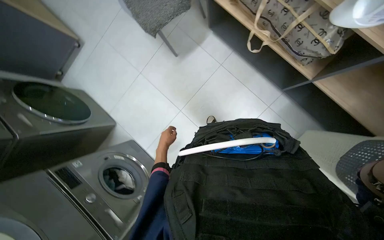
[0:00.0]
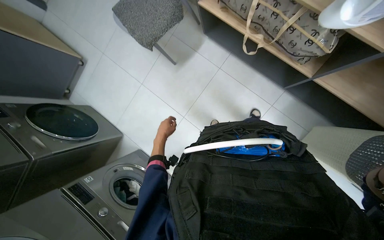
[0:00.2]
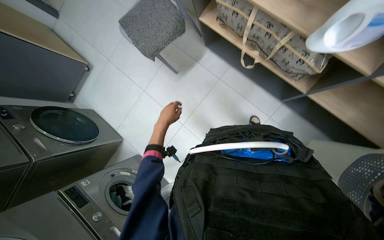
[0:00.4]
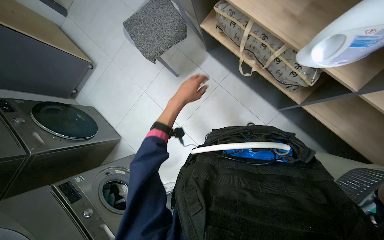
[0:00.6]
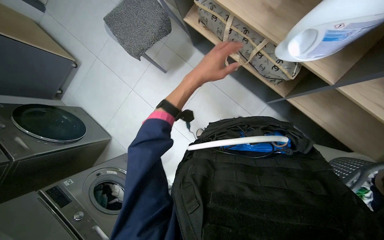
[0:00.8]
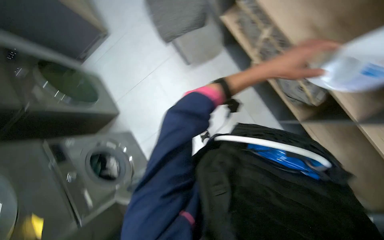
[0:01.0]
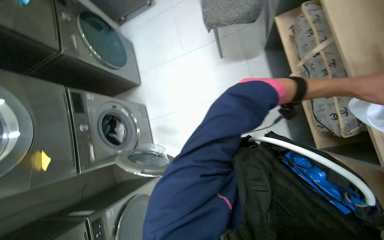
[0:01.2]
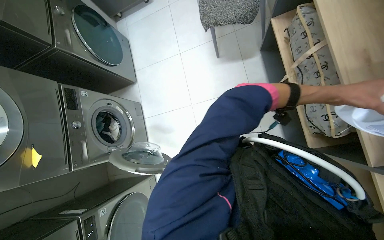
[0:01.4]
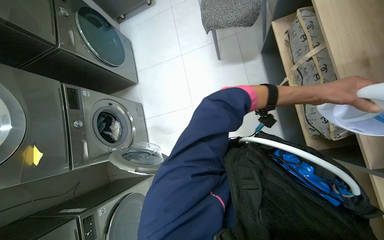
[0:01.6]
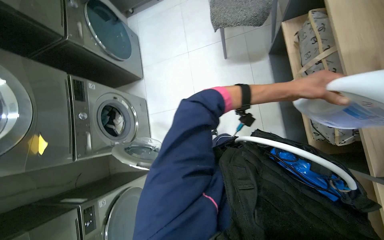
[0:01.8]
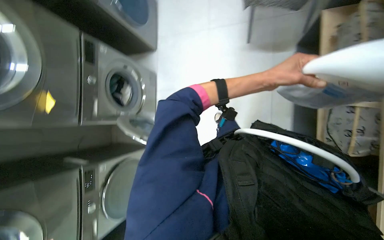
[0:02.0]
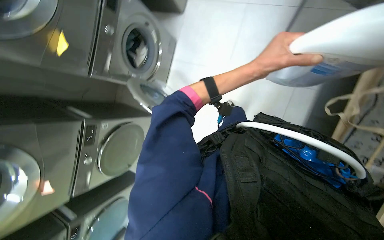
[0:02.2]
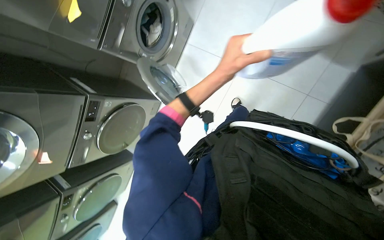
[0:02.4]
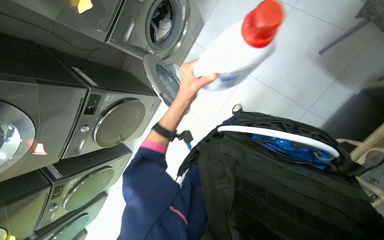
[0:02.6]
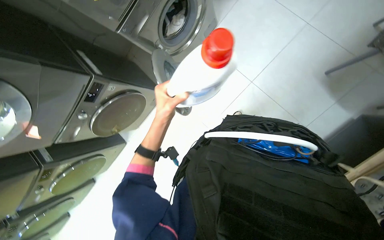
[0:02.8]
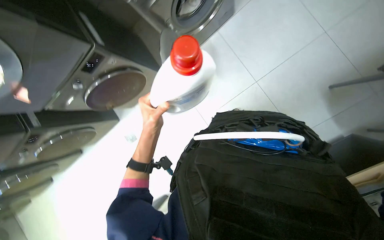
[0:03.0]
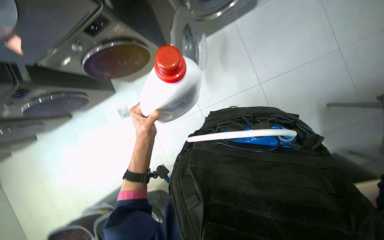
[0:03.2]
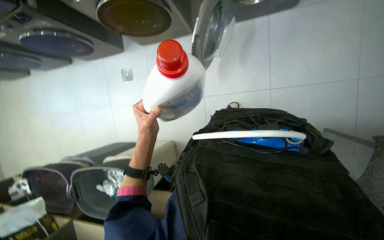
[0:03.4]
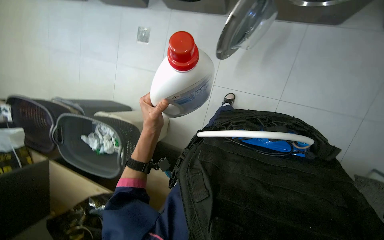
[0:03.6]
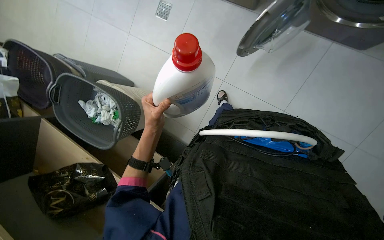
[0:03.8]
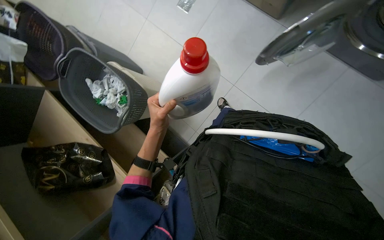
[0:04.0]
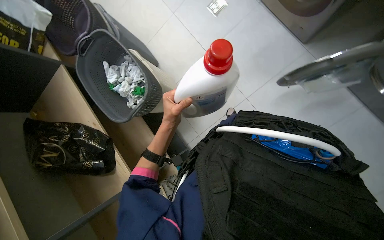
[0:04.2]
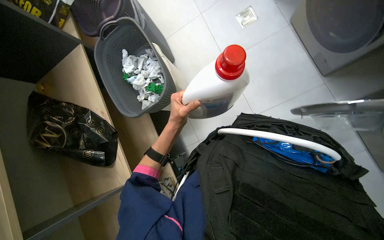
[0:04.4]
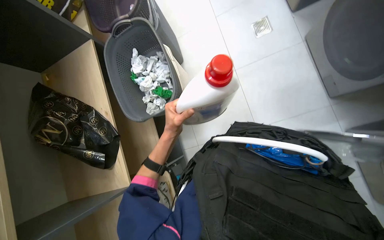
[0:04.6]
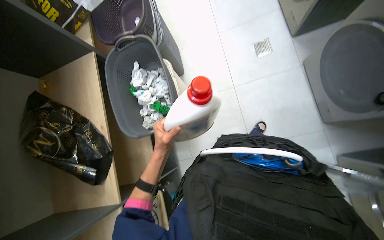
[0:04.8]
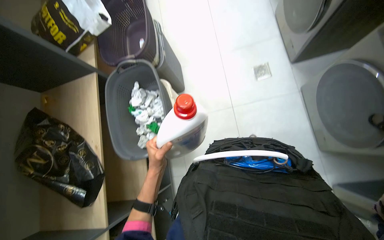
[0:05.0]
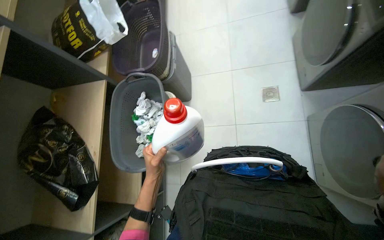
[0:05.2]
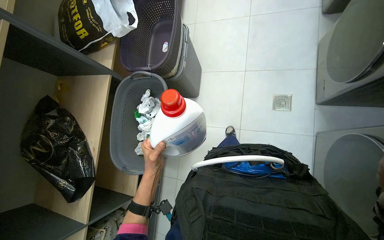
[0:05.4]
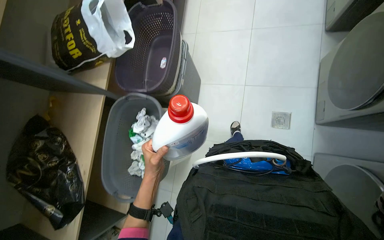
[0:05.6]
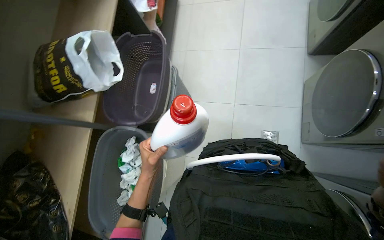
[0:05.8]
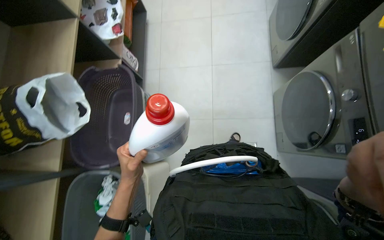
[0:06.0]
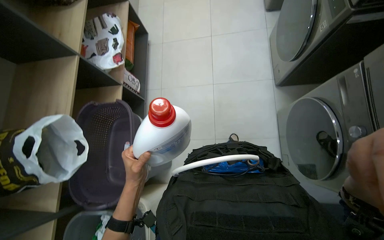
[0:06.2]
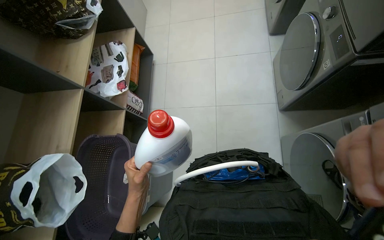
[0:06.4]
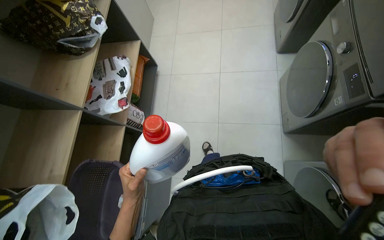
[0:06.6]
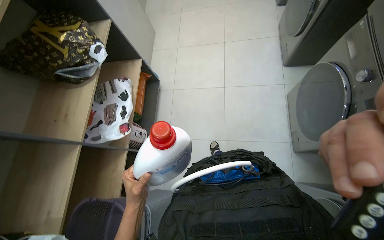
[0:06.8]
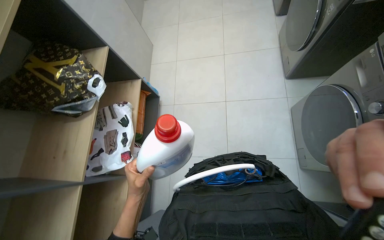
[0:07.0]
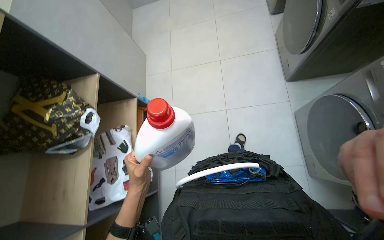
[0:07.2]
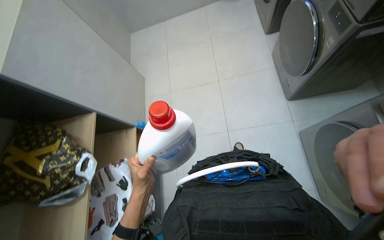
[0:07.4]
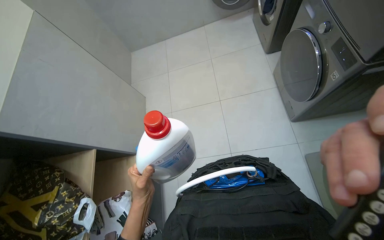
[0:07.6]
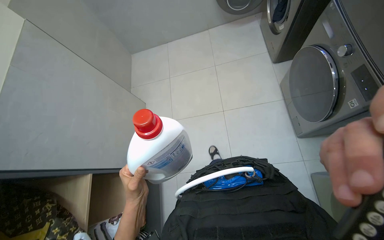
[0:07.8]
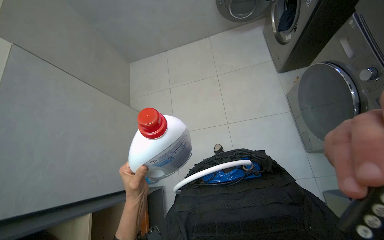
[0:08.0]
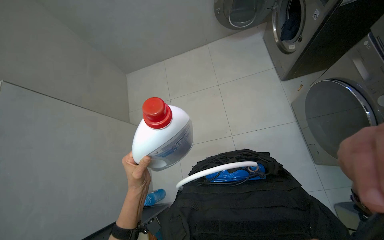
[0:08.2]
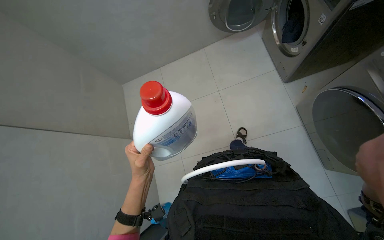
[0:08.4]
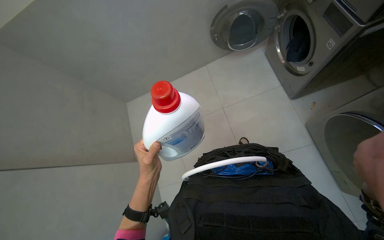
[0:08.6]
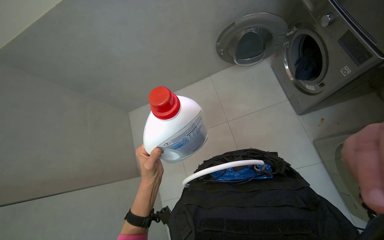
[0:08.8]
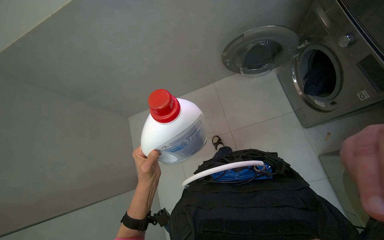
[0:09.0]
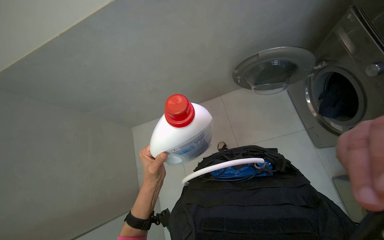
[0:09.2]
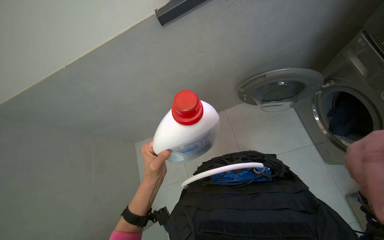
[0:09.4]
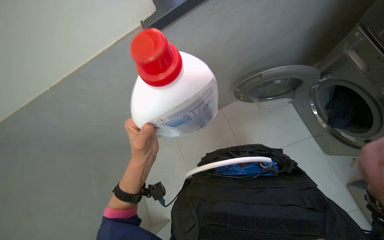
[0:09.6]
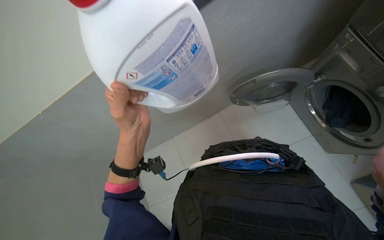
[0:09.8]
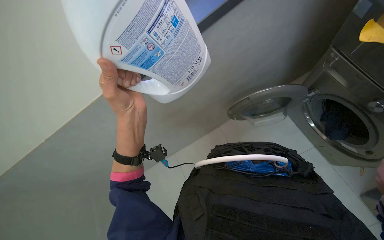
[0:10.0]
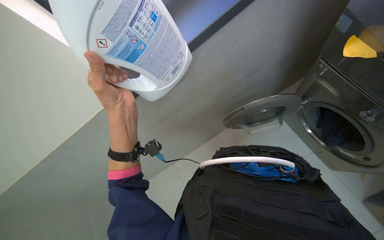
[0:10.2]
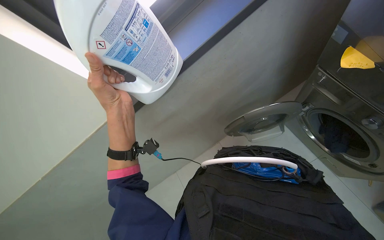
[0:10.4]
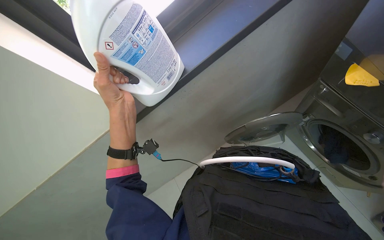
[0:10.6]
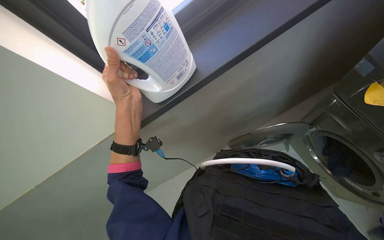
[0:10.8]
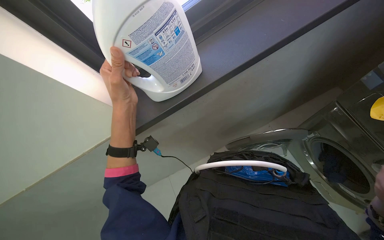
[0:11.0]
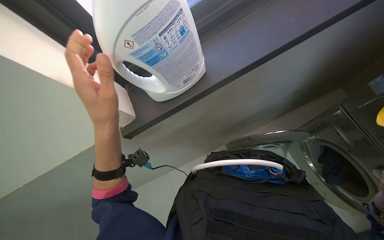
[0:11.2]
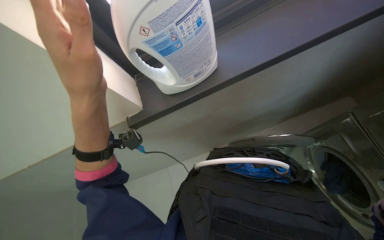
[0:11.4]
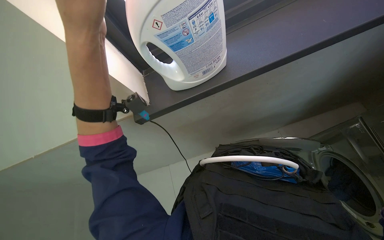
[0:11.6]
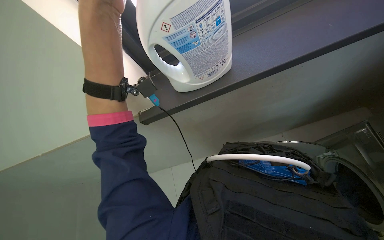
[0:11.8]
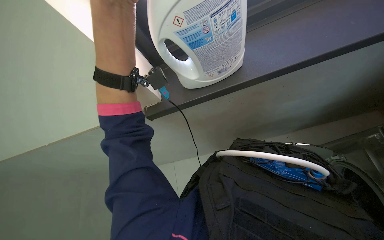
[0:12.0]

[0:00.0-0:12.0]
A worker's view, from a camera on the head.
Job: preparing cleaning supplies.
The whole recording: Preparing laundry detergent. The worker picks up a bottle of detergent, places it on a shelf, and unscrews the cap.
0:00.0 to 0:01.6: The scene rotates clockwise by about 35 degrees.
0:01.6 to 0:03.0: The camera pitches downward, by roughly 30 degrees. Everything in view rotates roughly 60 degrees clockwise.
0:03.0 to 0:04.4: The camera pitches downward, by about 25 degrees. Everything in view rotates about 95 degrees clockwise.
0:04.4 to 0:06.0: The wearer moves roughly 90 cm.
0:06.0 to 0:07.6: The camera travels approximately 1.5 m.
0:07.6 to 0:09.0: The camera is carried approximately 90 cm.
0:09.0 to 0:10.4: The wearer looks roughly 25 degrees further upward. The left hand travels up the picture by roughly 30 cm.
0:10.4 to 0:12.0: The left hand moves nearer to the camera and up the picture, approximately 25 cm.

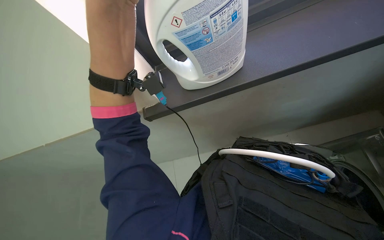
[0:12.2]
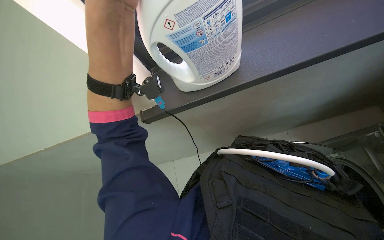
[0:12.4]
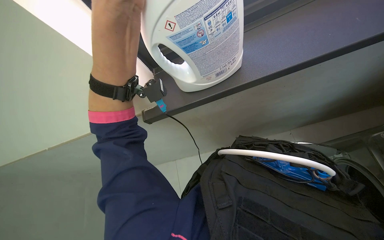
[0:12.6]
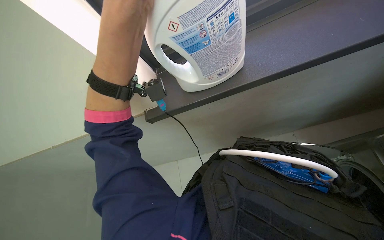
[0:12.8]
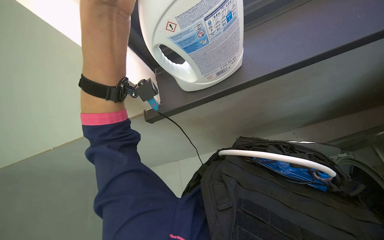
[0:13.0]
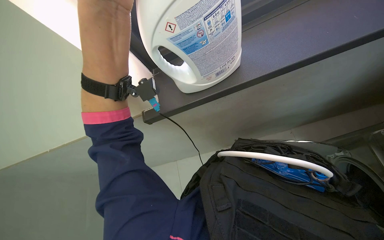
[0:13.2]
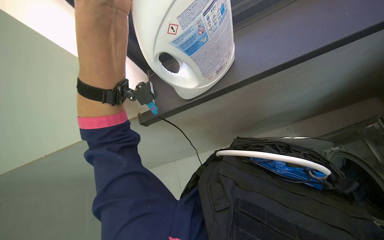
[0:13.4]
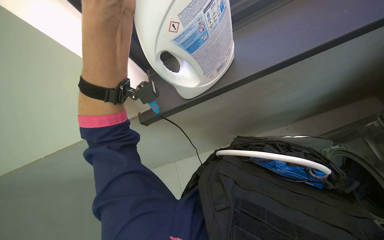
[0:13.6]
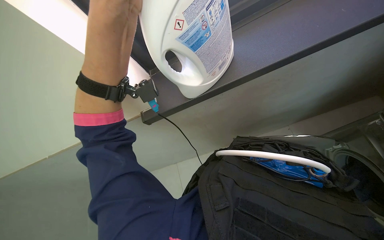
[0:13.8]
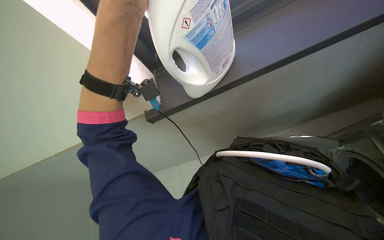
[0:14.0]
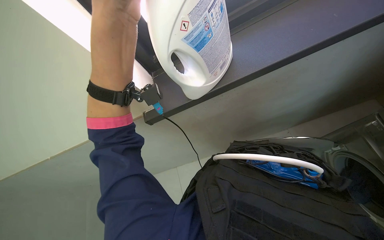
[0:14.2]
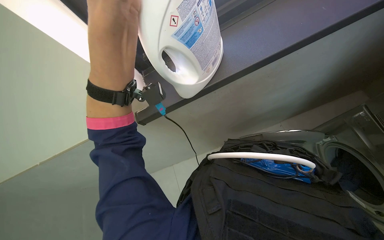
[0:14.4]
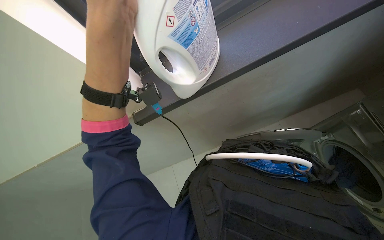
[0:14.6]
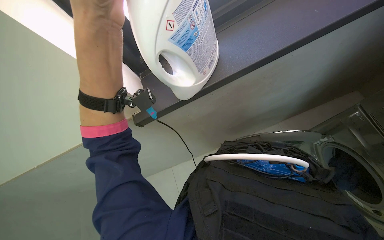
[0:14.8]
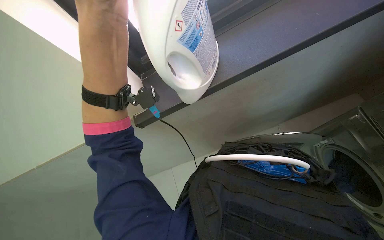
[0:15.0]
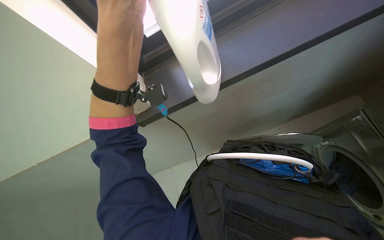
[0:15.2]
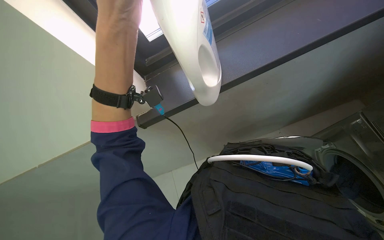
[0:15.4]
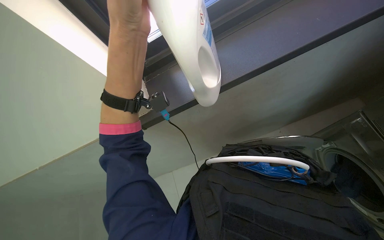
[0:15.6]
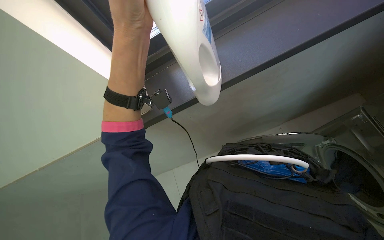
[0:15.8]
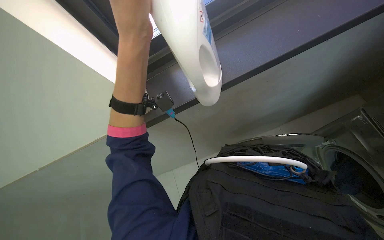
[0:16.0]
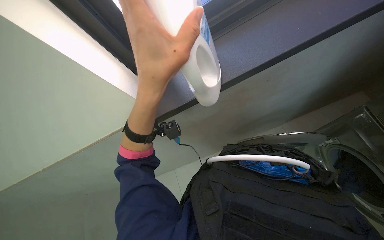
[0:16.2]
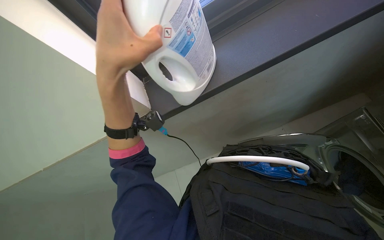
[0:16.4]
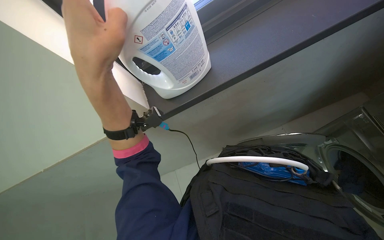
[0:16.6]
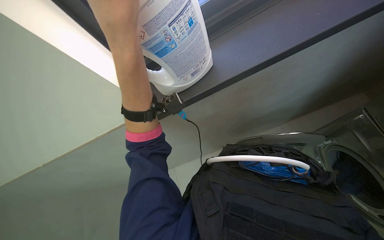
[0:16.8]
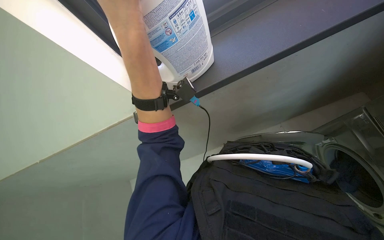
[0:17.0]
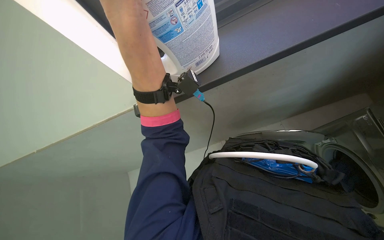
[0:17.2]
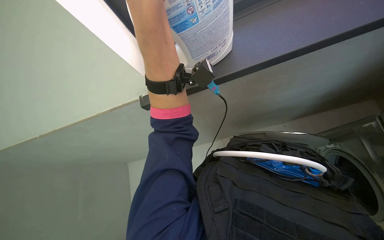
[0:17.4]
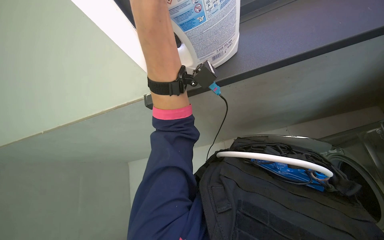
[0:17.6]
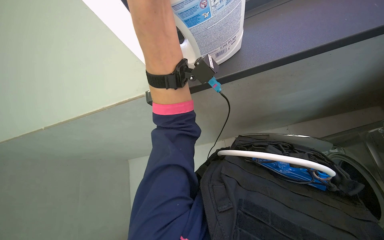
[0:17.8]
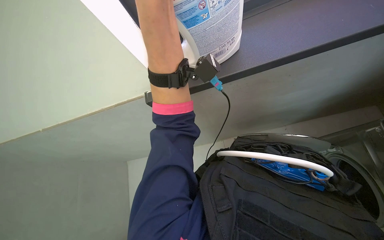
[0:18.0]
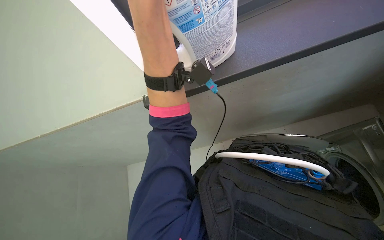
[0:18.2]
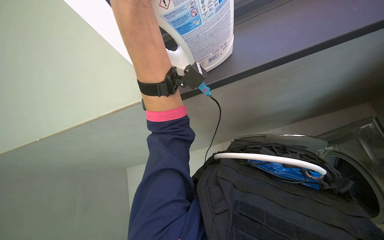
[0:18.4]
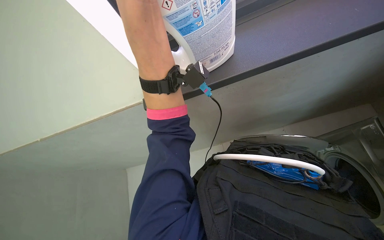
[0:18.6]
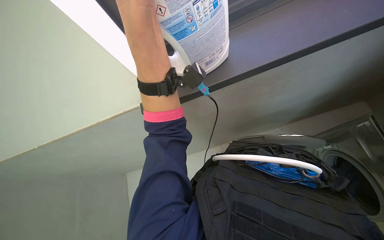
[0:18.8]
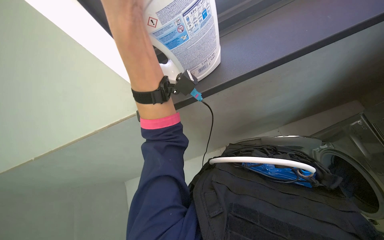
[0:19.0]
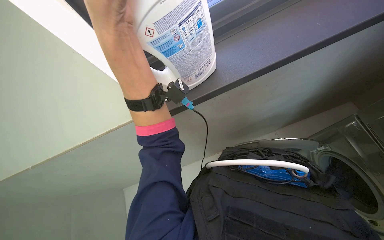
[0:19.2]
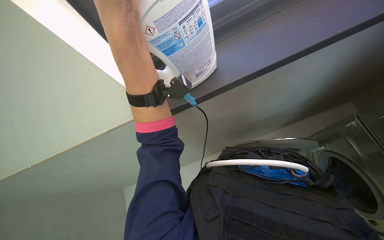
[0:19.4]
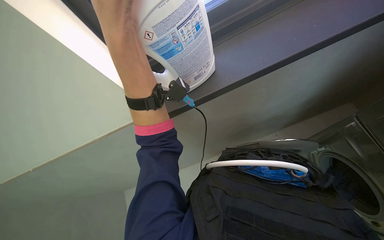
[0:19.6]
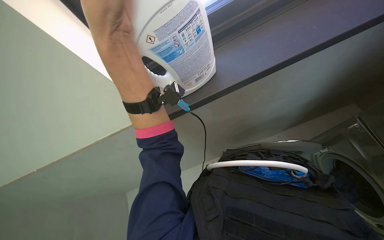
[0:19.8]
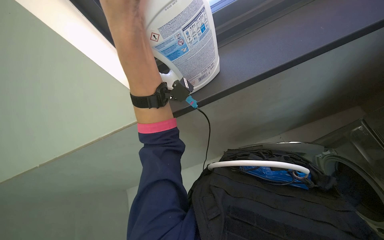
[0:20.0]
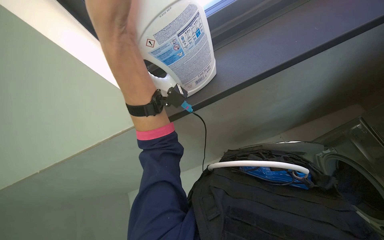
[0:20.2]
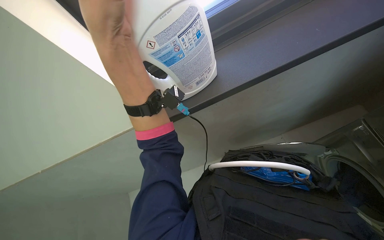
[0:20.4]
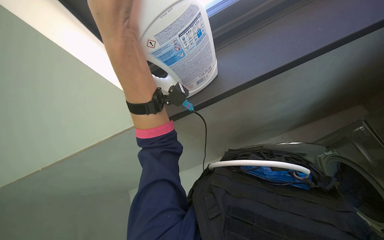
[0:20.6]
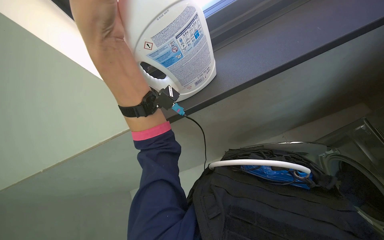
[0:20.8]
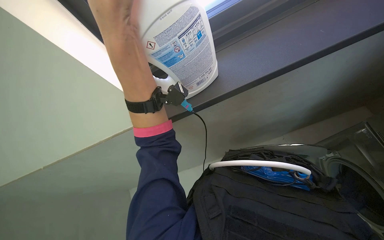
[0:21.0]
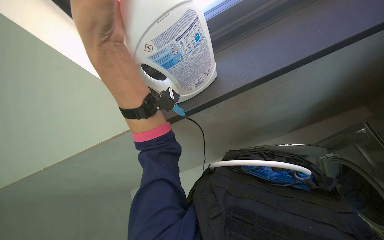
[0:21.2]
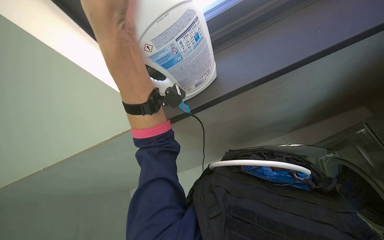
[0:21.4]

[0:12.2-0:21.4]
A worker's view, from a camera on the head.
Job: preparing cleaning supplies.
The whole recording: Preparing laundry detergent. The worker picks up a bottle of detergent, places it on a shelf, and unscrews the cap.
0:16.8 to 0:18.4: The left hand travels farther from the camera by roughly 10 cm.
